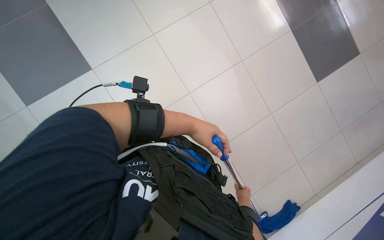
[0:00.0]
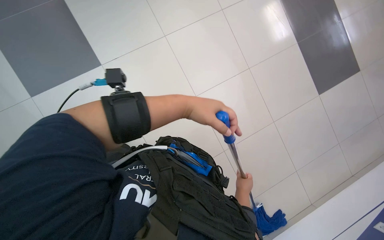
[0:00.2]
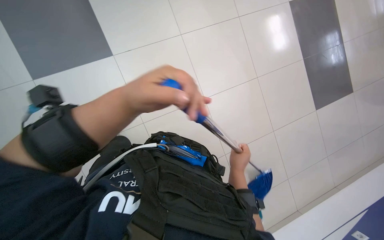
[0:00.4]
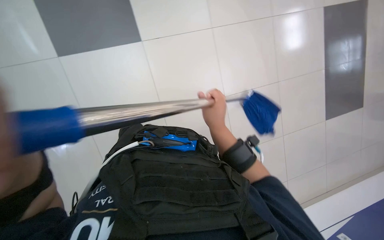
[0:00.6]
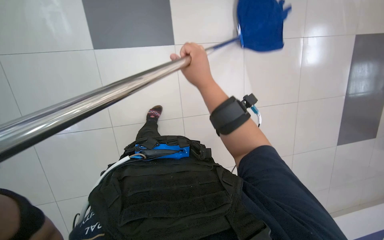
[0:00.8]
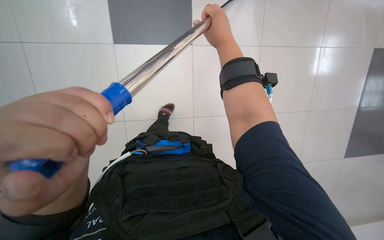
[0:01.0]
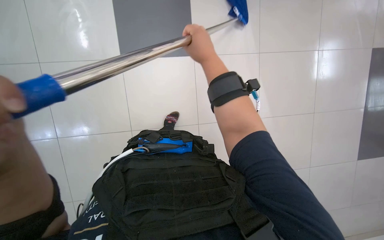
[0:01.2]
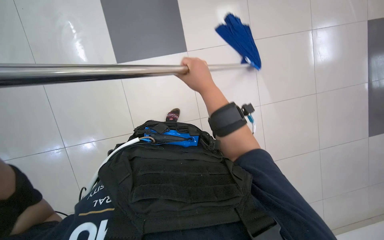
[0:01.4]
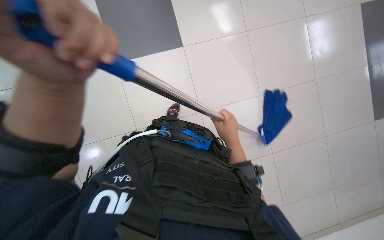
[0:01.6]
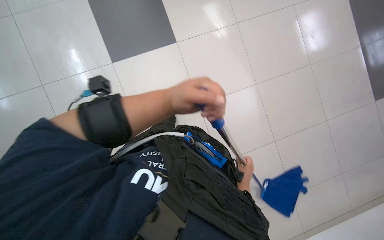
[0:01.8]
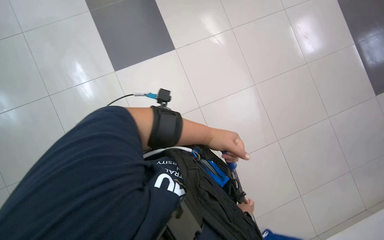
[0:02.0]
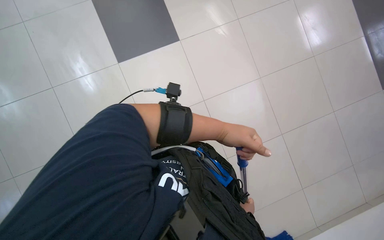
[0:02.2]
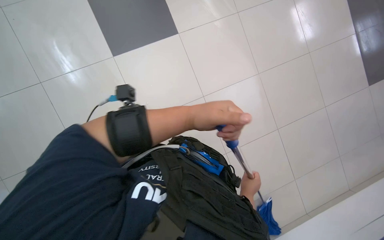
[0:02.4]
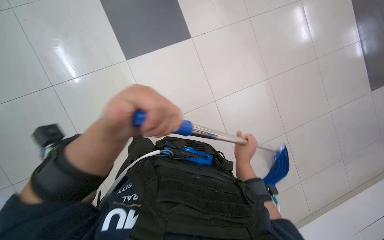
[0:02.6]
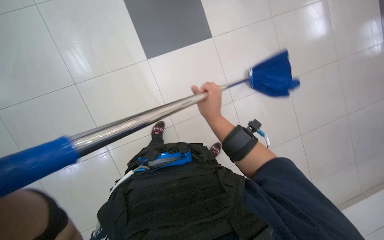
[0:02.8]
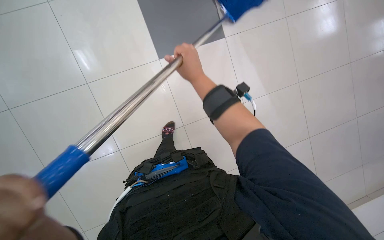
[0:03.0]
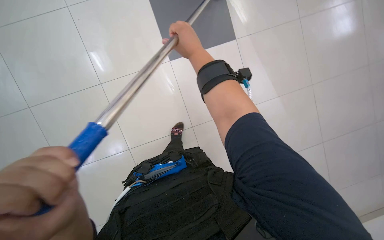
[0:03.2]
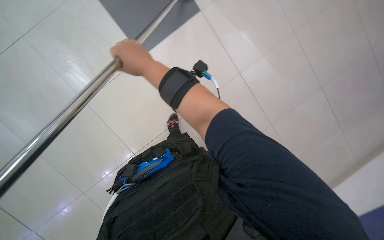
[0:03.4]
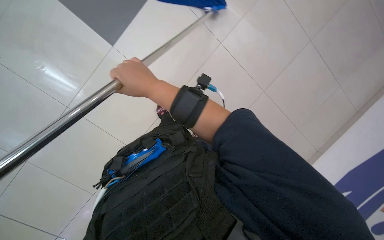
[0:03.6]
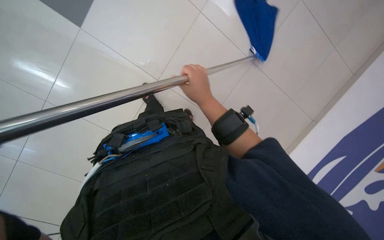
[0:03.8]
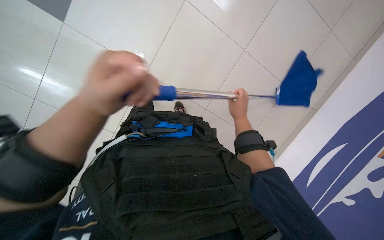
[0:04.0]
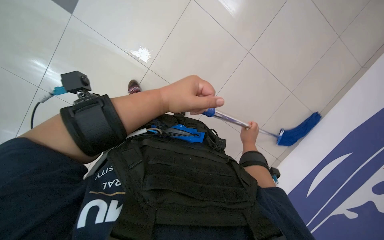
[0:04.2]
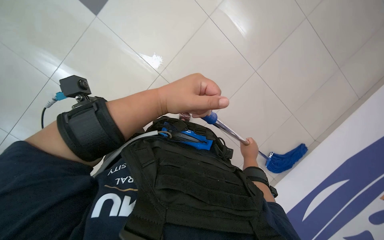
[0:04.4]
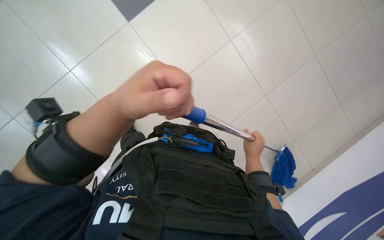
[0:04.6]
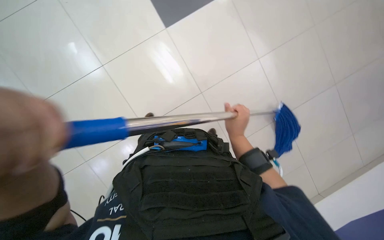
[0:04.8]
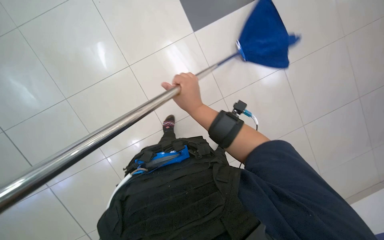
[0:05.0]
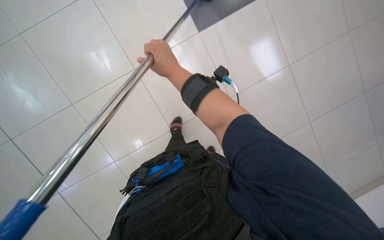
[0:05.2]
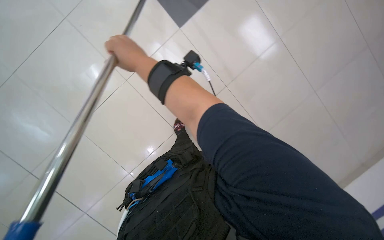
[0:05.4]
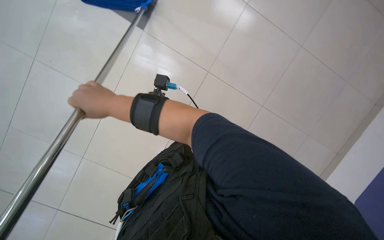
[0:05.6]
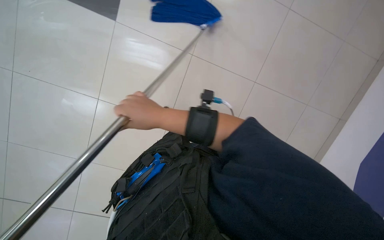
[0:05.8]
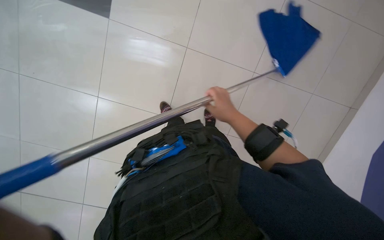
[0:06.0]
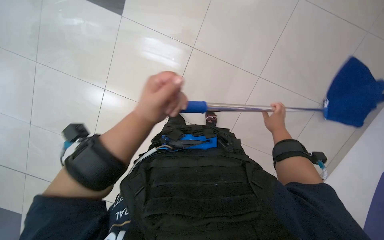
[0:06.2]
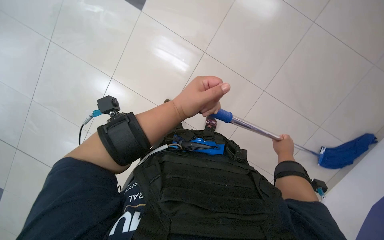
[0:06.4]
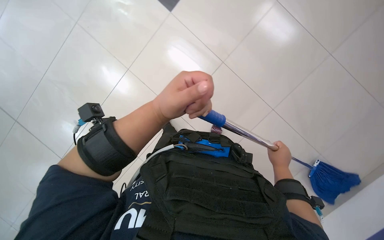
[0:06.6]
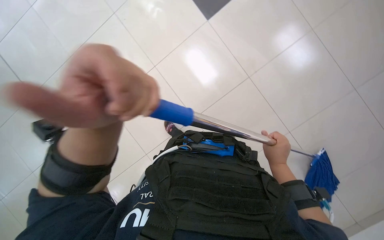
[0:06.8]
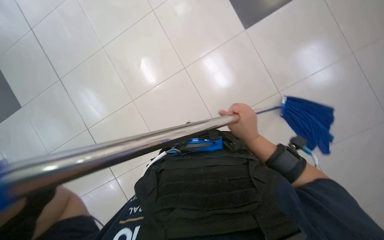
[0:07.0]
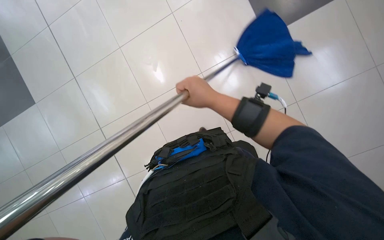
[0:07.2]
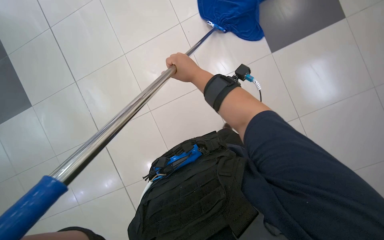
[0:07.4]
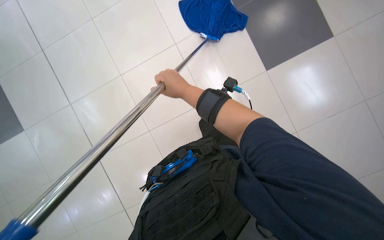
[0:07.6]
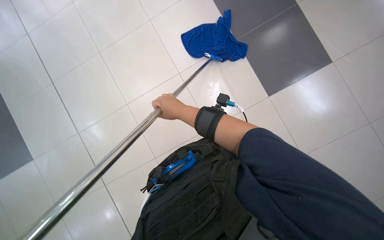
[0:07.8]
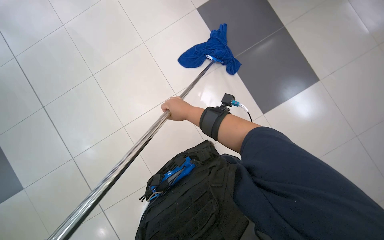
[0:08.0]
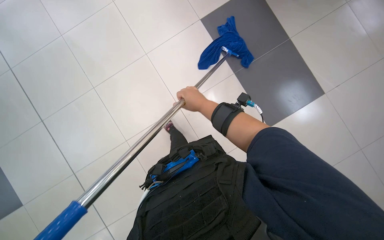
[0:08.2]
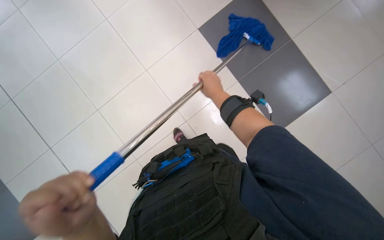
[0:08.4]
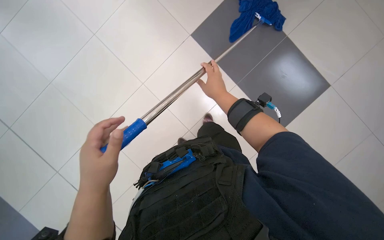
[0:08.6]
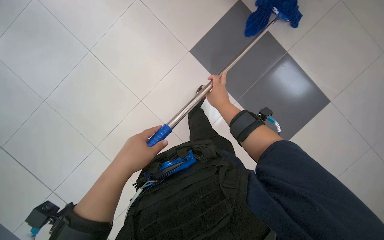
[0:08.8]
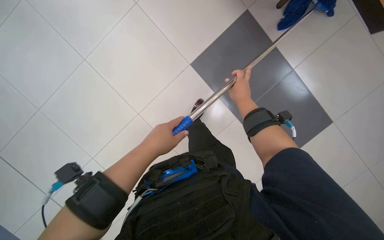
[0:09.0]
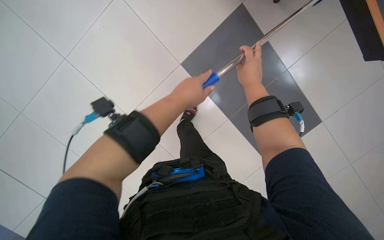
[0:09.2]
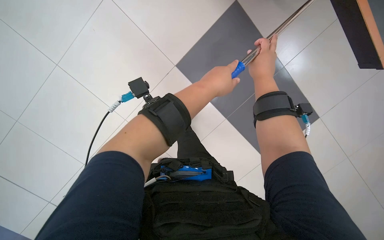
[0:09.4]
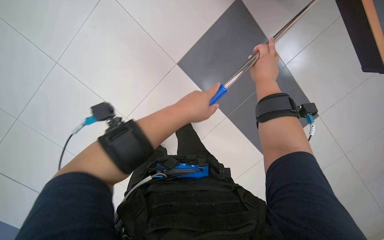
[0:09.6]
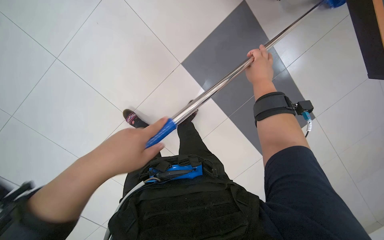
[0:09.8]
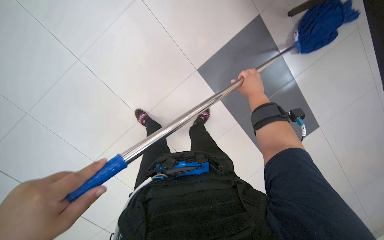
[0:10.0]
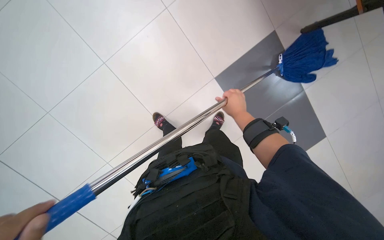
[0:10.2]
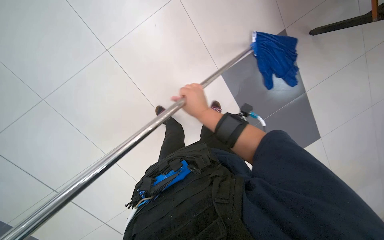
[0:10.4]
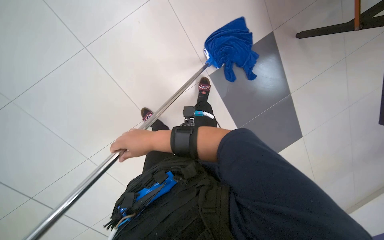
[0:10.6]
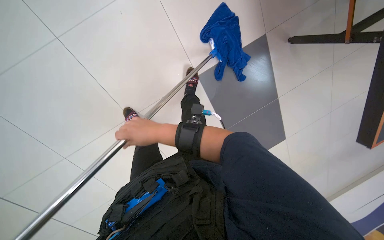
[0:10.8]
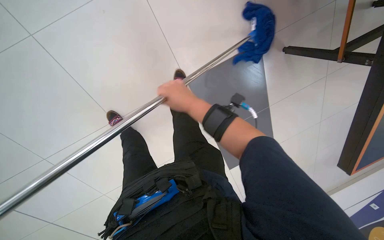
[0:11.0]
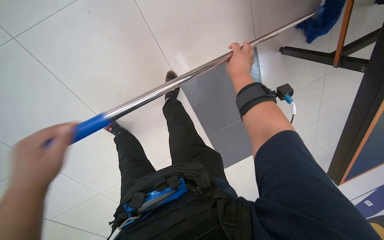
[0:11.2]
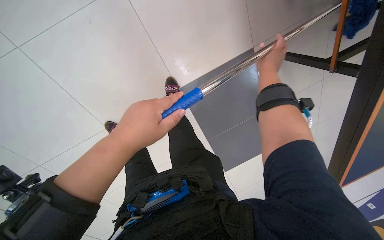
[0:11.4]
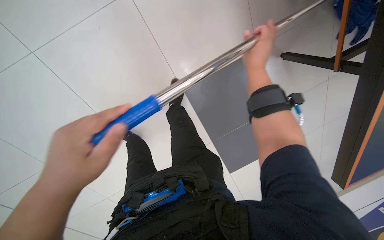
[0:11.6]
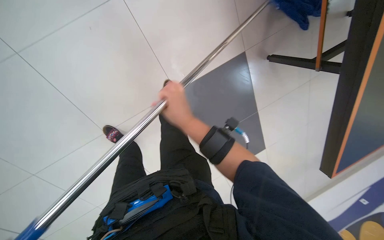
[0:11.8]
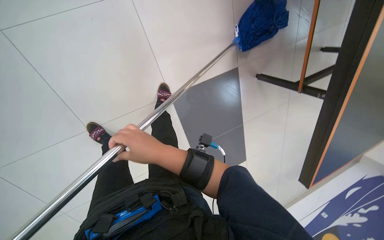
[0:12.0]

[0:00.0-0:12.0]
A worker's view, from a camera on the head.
Job: mopping floor.
The whole recording: Mopping the floor. The worker wrings the mop head, attaches it to the handle, and mops the floor.
0:00.0 to 0:01.6: The right hand moves up the picture and to the left, some 25 cm.
0:03.0 to 0:04.4: The scene rotates clockwise by about 35 degrees.
0:04.4 to 0:06.0: The camera pitches downward, by approximately 20 degrees. The scene turns approximately 45 degrees counterclockwise in the picture.
0:06.0 to 0:07.6: The wearer's head swings about 15 degrees to the right. The right hand is displaced up the picture by roughly 10 cm.
0:07.6 to 0:09.0: The camera pitches upward, by about 15 degrees. The right hand goes some 15 cm to the right.
0:09.0 to 0:10.4: The right hand moves to the left, approximately 20 cm.
0:10.4 to 0:12.0: The right hand swings left and right, roughly 35 cm each way, with 2 reversals.

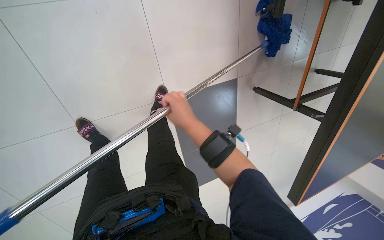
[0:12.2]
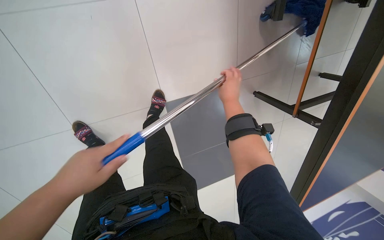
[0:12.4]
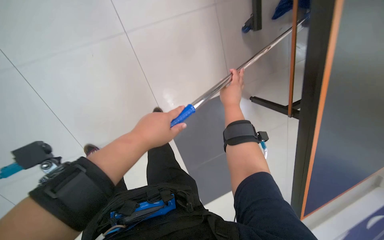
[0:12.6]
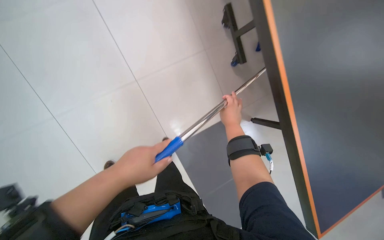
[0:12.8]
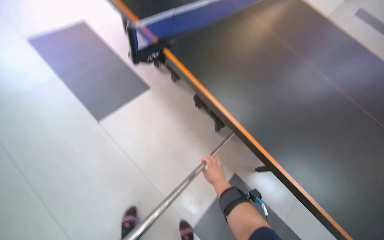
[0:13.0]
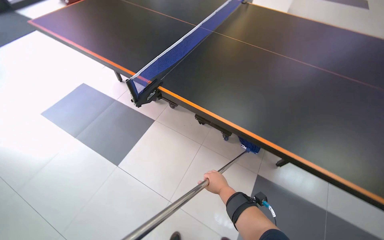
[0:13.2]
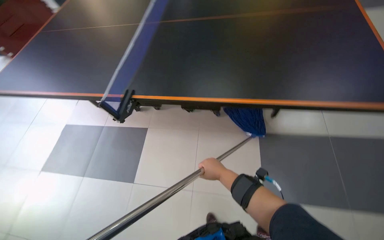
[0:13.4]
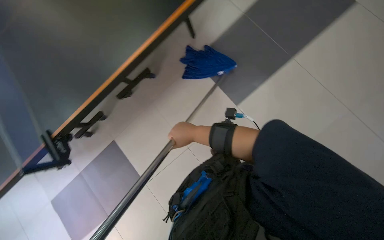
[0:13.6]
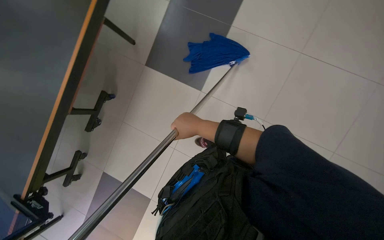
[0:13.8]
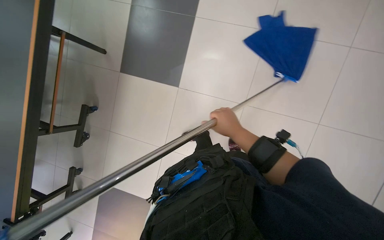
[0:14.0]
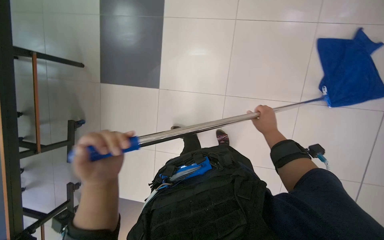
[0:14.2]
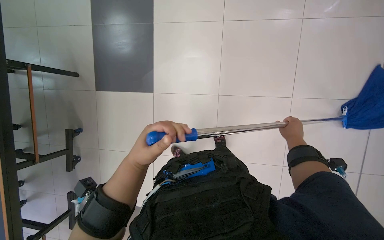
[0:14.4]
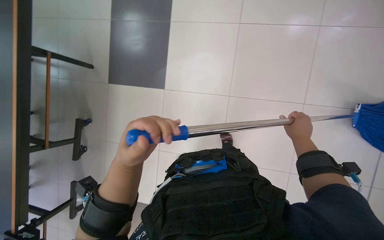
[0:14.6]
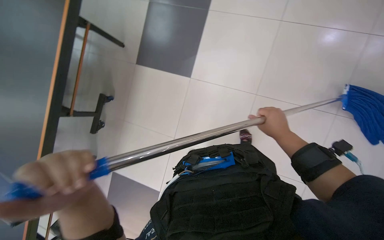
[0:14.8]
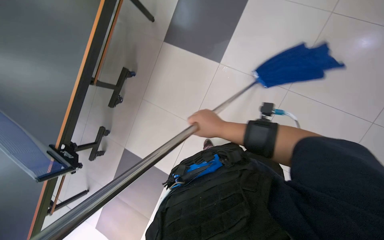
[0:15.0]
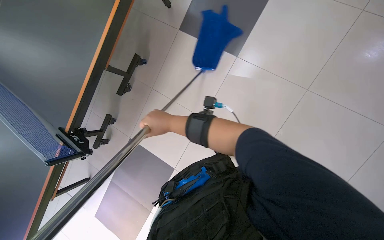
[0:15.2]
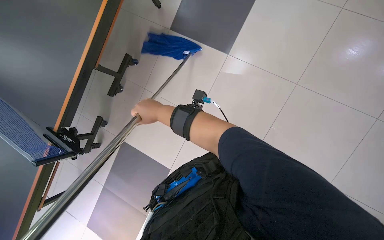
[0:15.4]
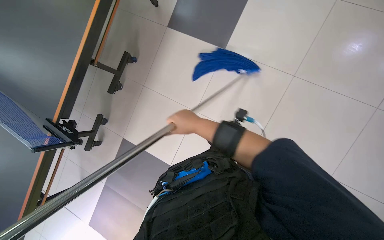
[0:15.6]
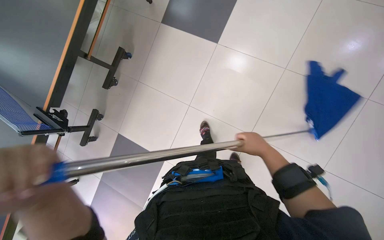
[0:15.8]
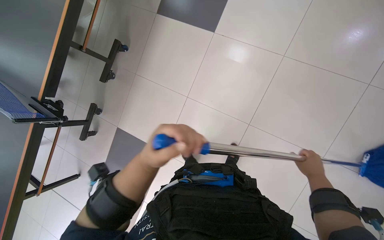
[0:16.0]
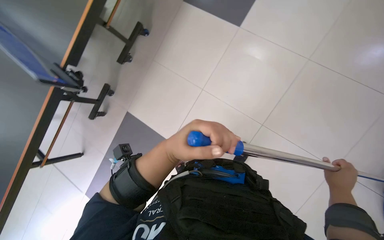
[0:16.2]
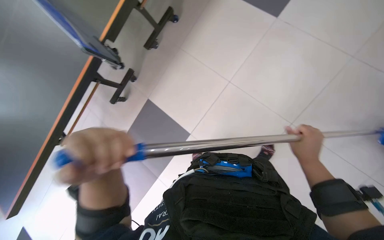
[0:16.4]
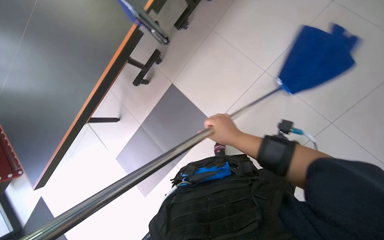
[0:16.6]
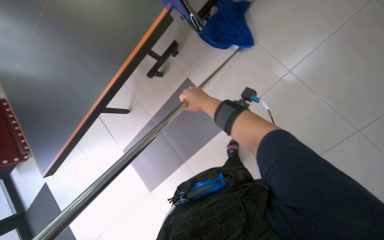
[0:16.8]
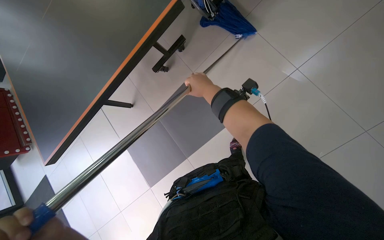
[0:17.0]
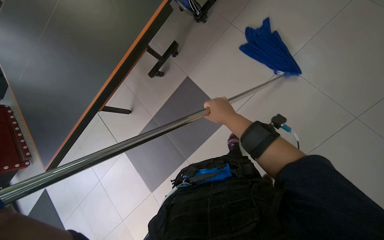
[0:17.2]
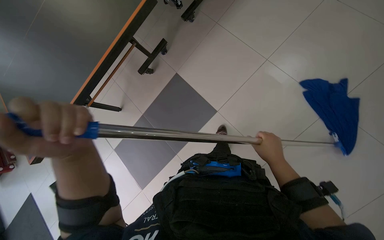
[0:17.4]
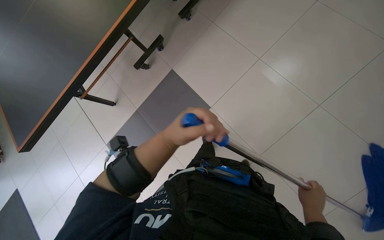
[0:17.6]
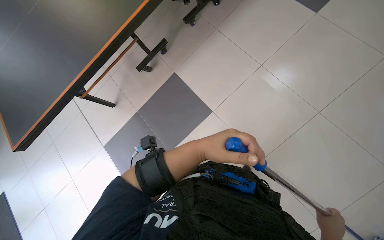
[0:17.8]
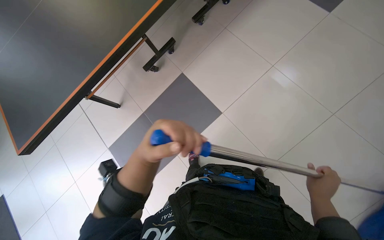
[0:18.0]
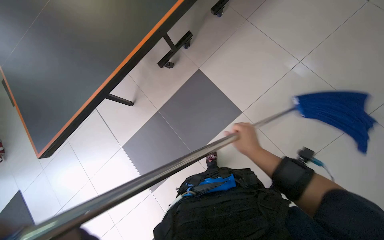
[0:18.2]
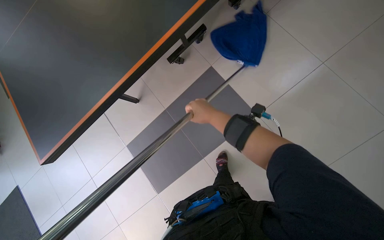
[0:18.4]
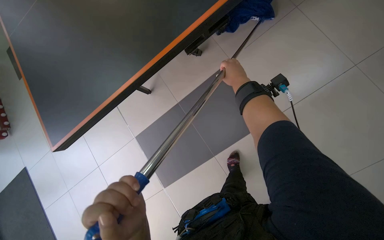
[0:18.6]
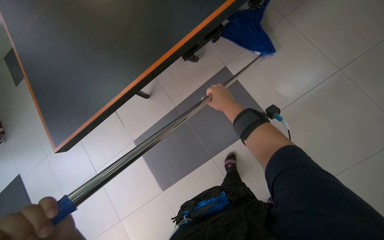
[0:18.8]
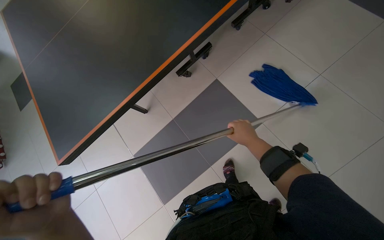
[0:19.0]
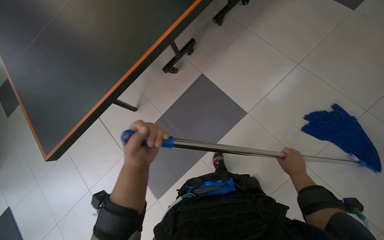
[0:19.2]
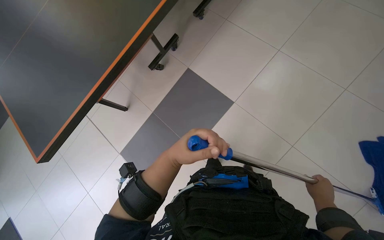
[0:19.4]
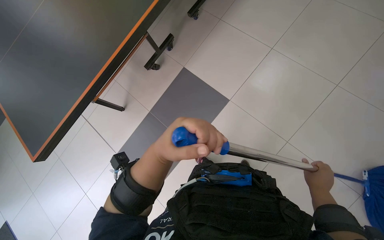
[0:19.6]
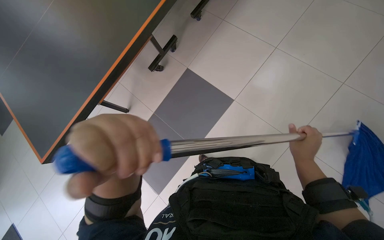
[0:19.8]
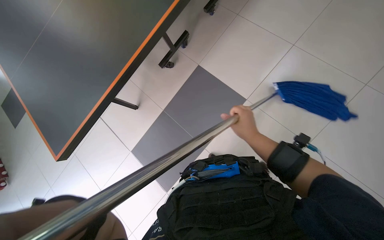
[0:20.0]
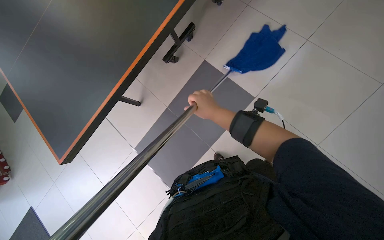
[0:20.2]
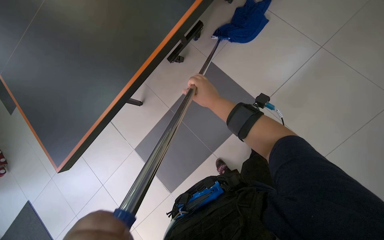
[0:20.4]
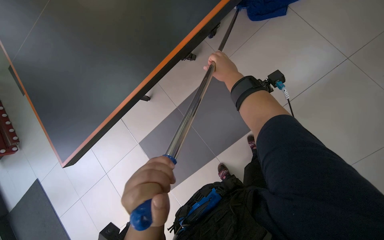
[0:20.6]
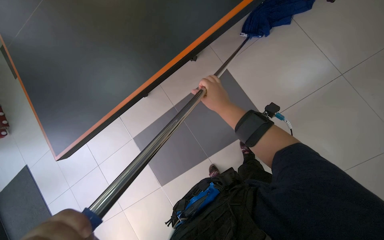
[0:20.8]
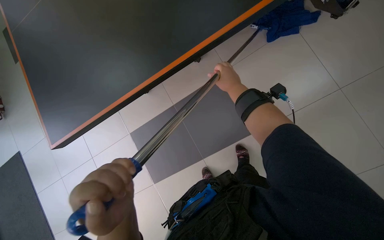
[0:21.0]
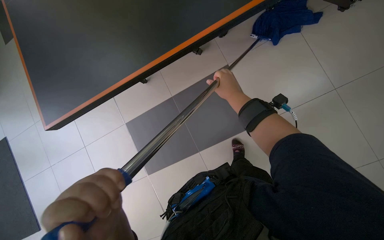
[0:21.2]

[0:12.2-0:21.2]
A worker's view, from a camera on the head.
Job: mopping floor.
The whole recording: Mopping the floor. The worker wrings the mop head, attaches it to the handle, and mops the floor.
0:12.2 to 0:13.8: The head travels about 40 cm. The view tips upward by some 40 degrees. Everything in view rotates roughly 100 degrees counterclockwise.
0:15.2 to 0:16.6: The camera travels roughly 50 cm.
0:16.6 to 0:18.2: The camera is carried to the left, roughly 40 cm.
0:19.8 to 0:21.2: The view tilts about 10 degrees downward. The right hand shifts some 60 cm up the picture and to the left.
